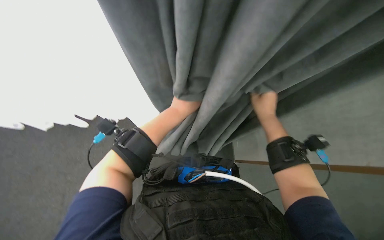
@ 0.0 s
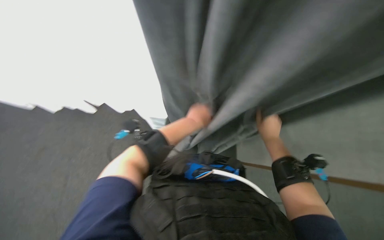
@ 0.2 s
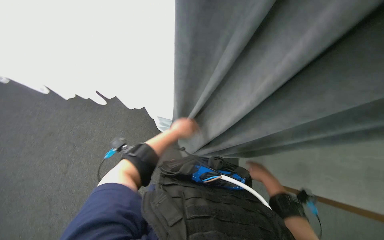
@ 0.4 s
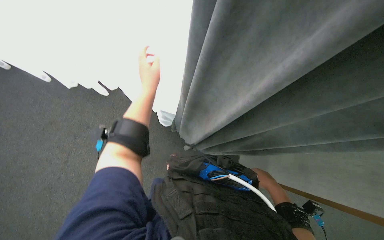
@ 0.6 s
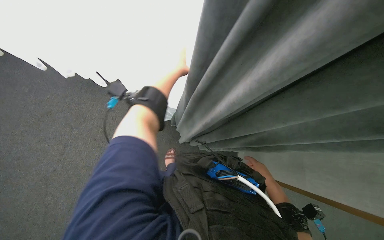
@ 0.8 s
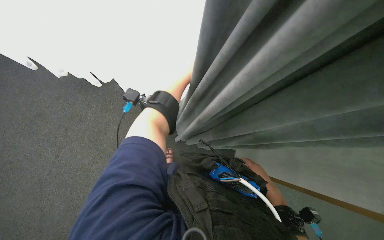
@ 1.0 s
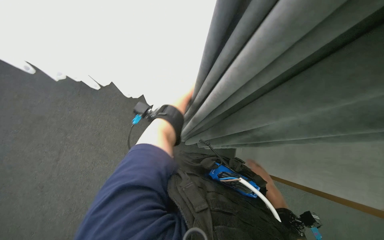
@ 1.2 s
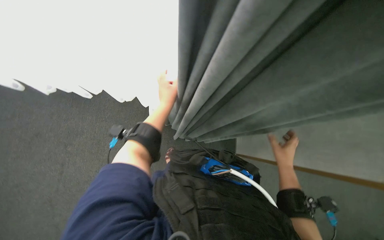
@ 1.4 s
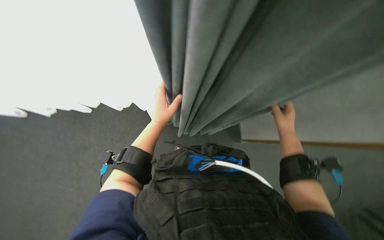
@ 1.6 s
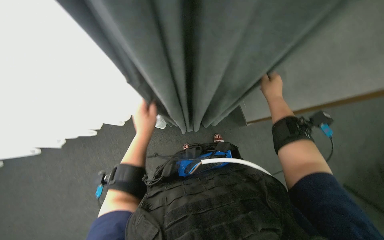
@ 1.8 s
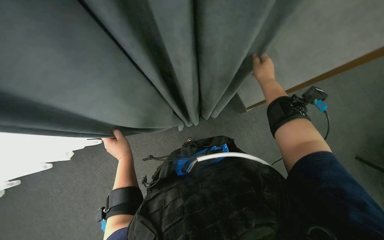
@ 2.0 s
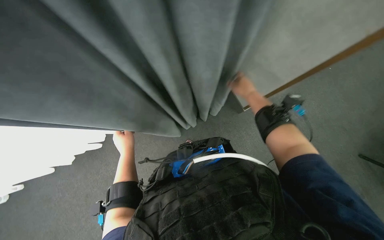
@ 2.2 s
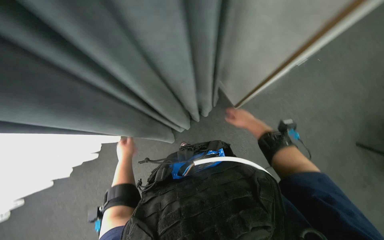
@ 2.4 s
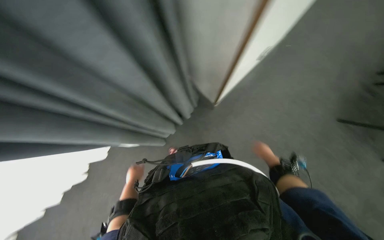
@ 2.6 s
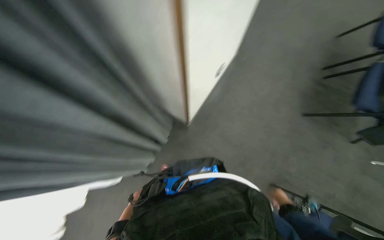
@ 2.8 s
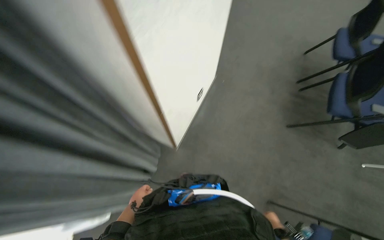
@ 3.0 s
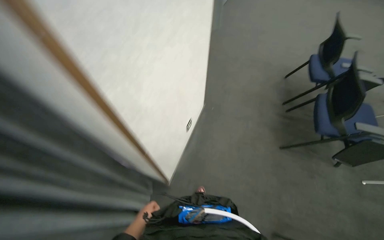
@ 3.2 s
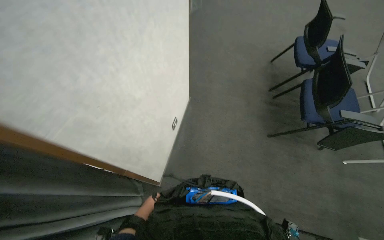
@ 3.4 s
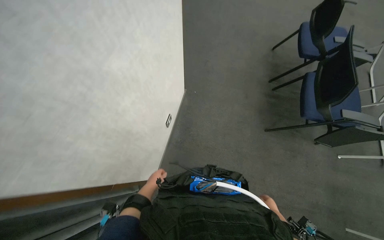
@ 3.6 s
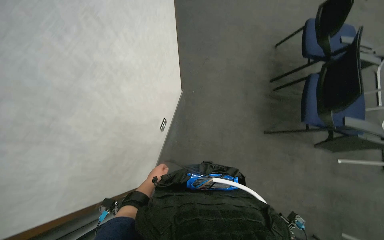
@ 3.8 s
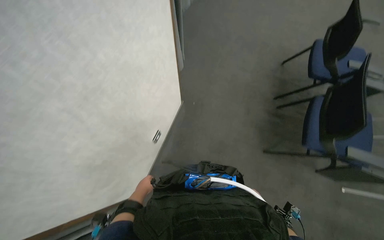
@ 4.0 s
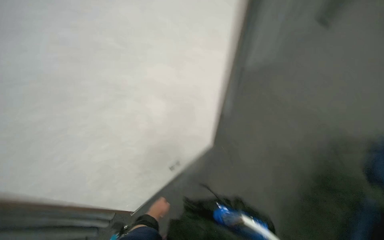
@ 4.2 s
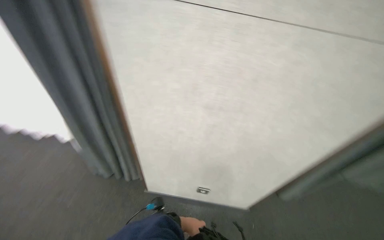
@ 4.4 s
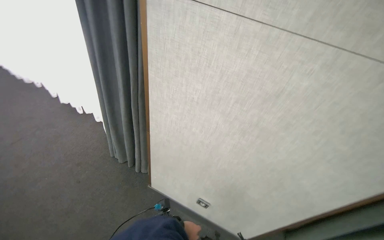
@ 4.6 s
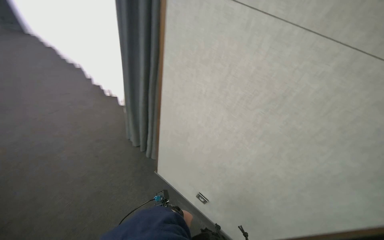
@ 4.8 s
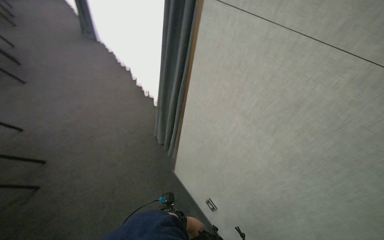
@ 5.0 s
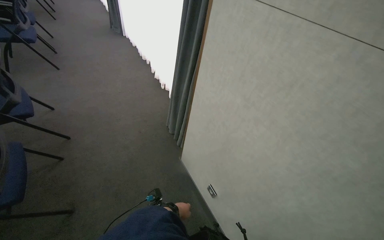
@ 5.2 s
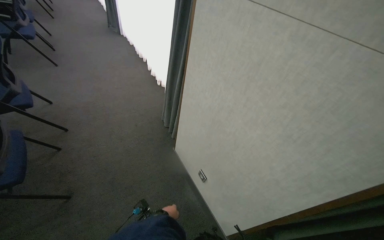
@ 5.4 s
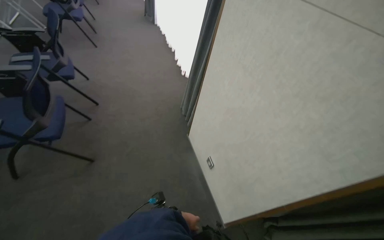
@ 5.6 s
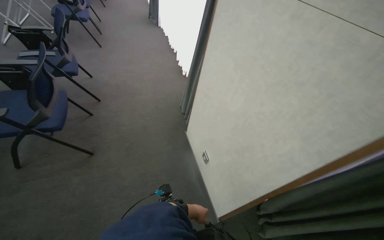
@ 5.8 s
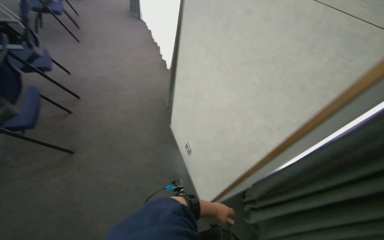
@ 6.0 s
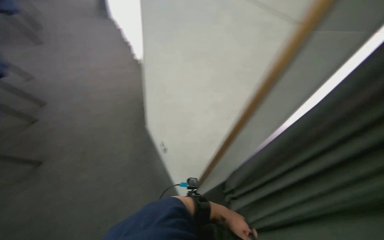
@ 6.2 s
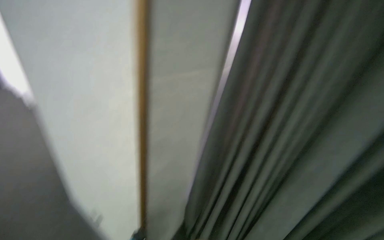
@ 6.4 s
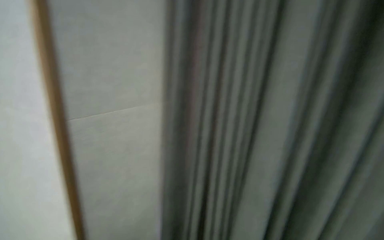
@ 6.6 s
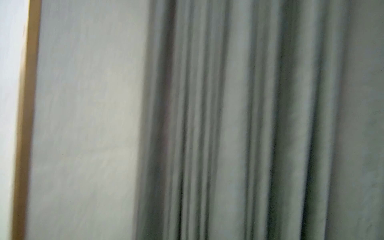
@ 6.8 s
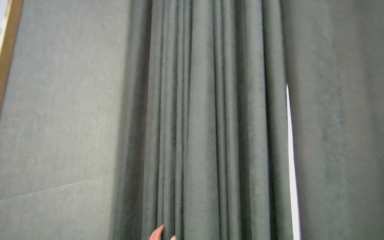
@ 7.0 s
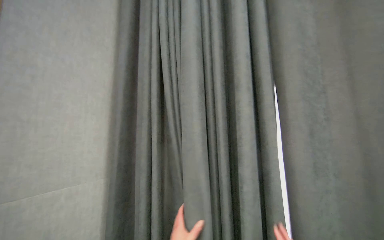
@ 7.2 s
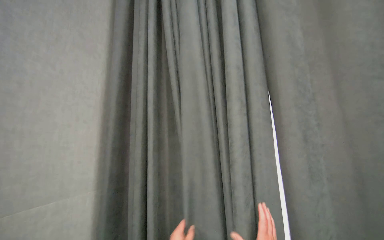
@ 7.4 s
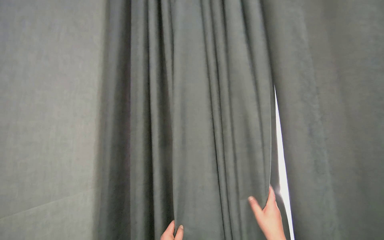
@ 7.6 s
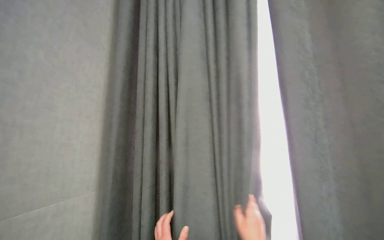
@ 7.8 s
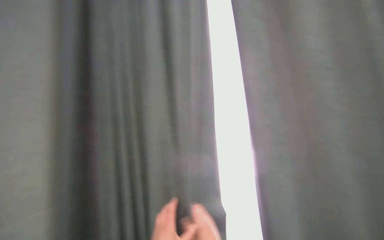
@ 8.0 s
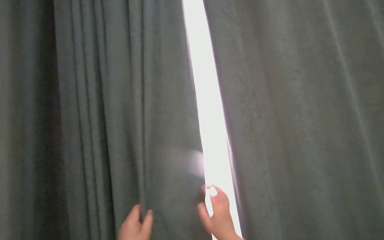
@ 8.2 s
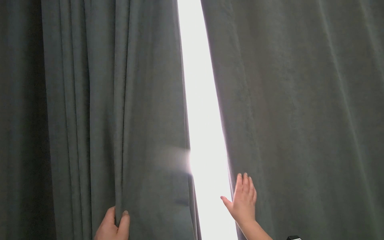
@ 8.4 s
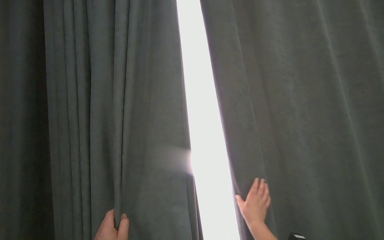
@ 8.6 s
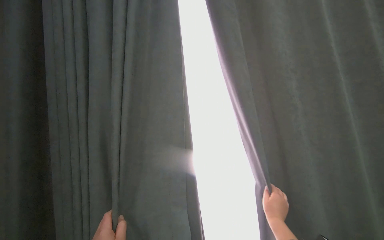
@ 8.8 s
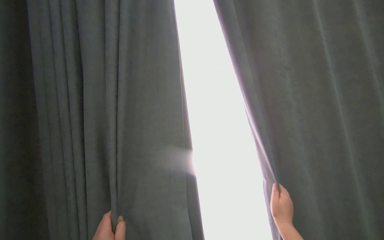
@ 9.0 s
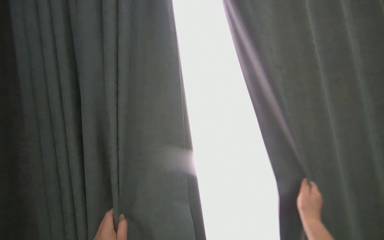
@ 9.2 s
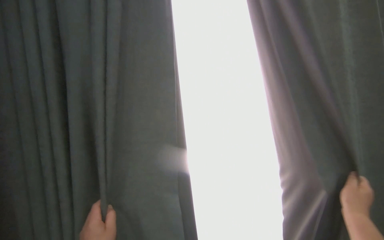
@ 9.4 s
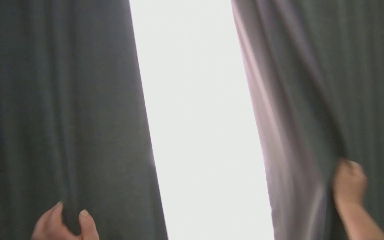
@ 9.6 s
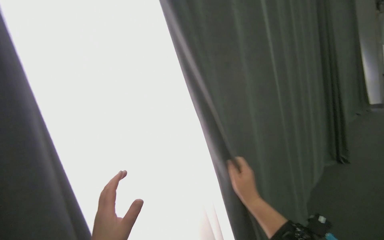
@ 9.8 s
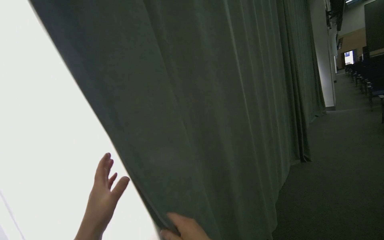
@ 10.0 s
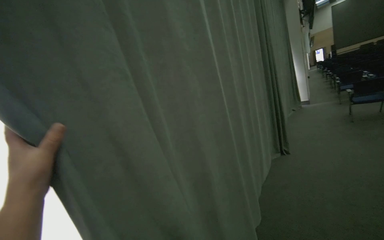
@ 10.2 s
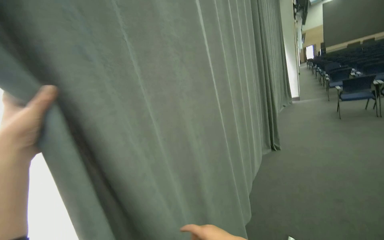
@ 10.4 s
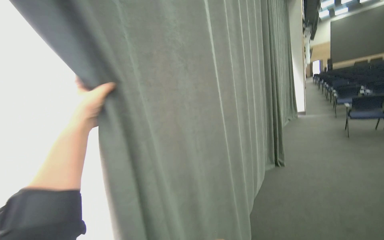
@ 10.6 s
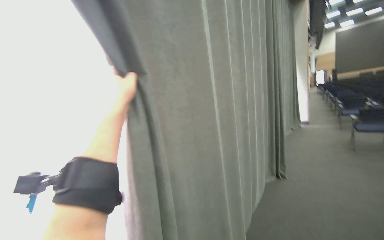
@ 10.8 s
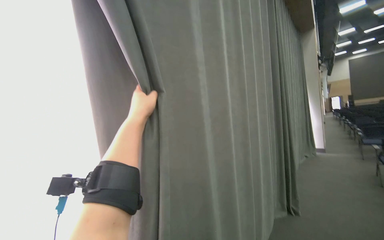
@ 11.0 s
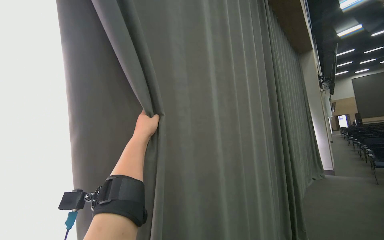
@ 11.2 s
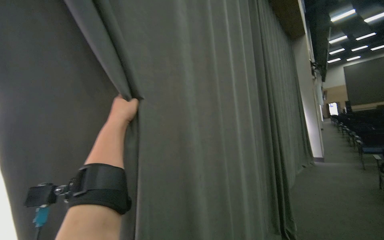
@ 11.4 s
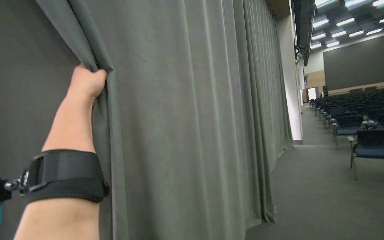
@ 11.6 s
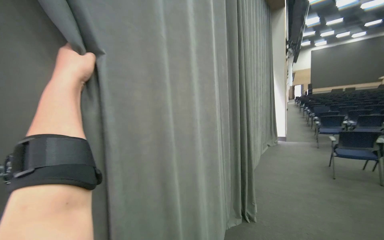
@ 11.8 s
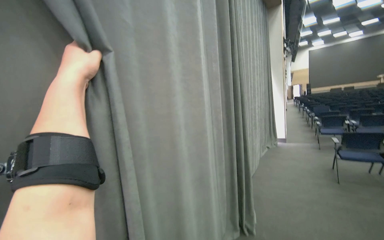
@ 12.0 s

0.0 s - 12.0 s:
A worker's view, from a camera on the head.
Job: organizing items.
The whole recording: Pulling room curtains. The worker pulls and adjusts the grey and white curtains across the window.
0.0 s - 1.6 s: The right hand reaches some 20 cm down the picture, then returns.
1.6 s - 3.0 s: The scene turns roughly 60 degrees counterclockwise in the picture.
3.0 s - 4.4 s: The camera is carried roughly 40 cm. The wearer looks about 45 degrees further to the left. The view tilts roughly 20 degrees upward.
4.4 s - 6.0 s: The camera is carried approximately 70 cm. The head turns to the left by roughly 55 degrees.
6.0 s - 7.6 s: The head rotates approximately 25 degrees to the right.
9.0 s - 10.4 s: The camera sweeps to the right, by roughly 25 degrees.
10.4 s - 12.0 s: The head travels roughly 1 m.

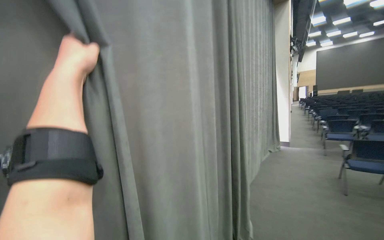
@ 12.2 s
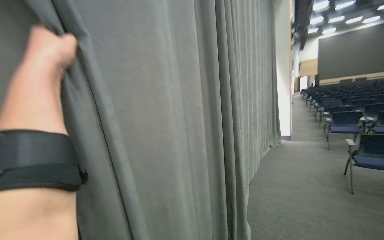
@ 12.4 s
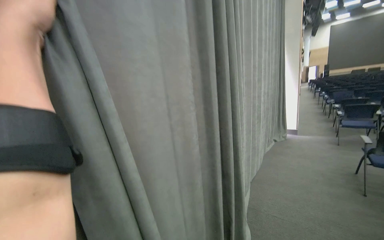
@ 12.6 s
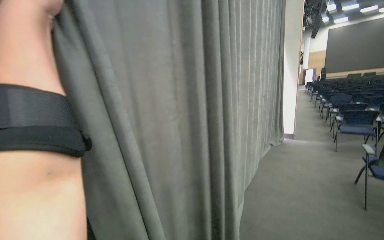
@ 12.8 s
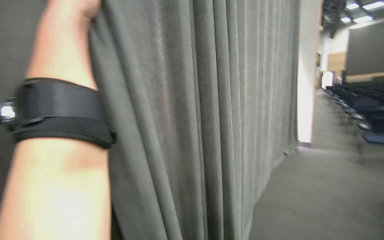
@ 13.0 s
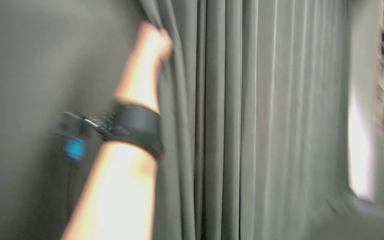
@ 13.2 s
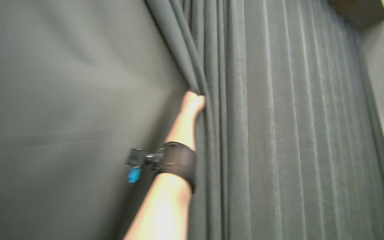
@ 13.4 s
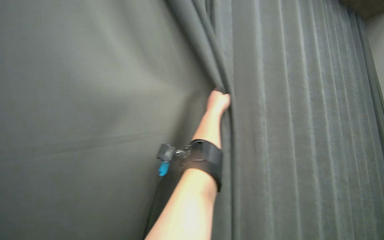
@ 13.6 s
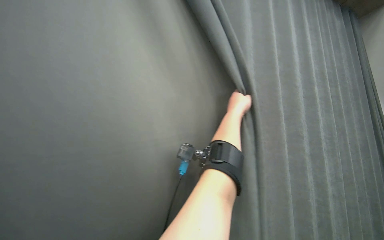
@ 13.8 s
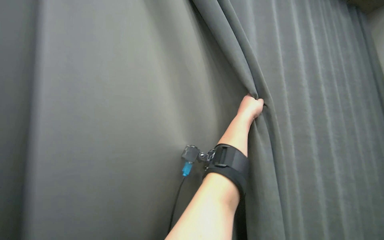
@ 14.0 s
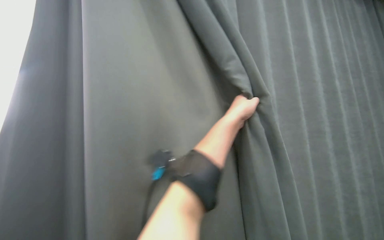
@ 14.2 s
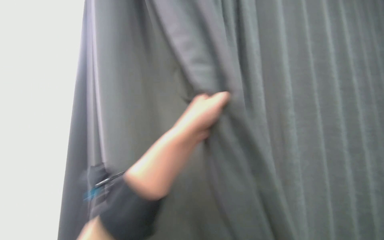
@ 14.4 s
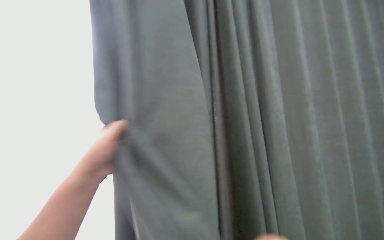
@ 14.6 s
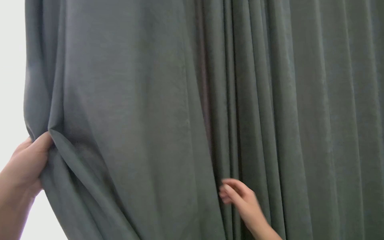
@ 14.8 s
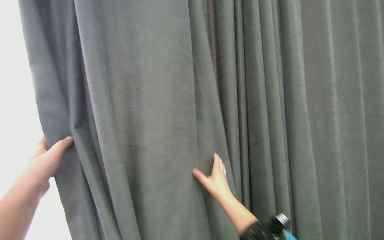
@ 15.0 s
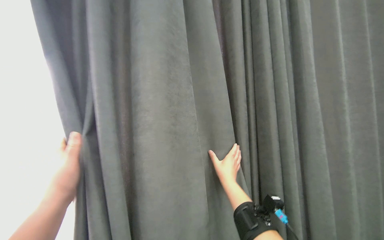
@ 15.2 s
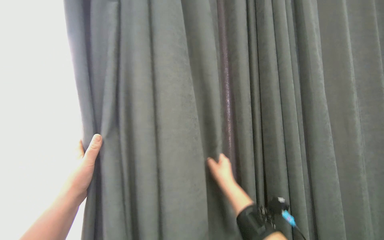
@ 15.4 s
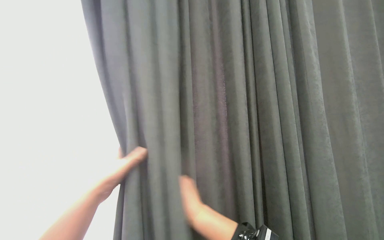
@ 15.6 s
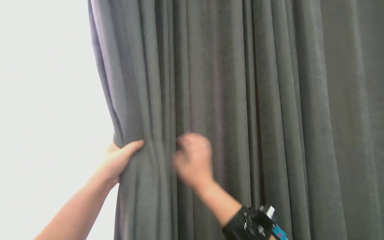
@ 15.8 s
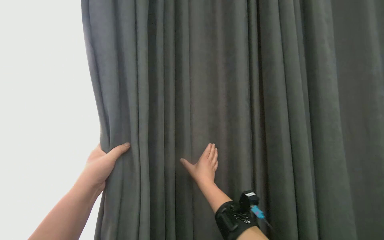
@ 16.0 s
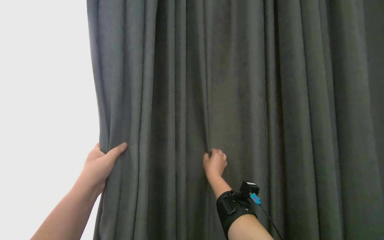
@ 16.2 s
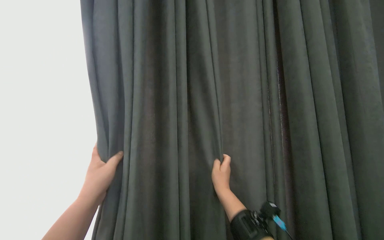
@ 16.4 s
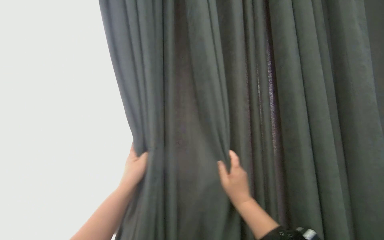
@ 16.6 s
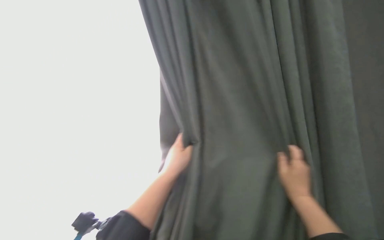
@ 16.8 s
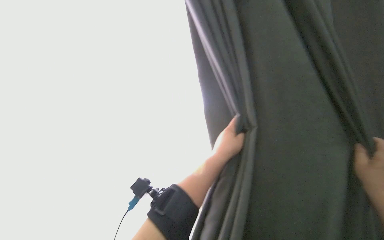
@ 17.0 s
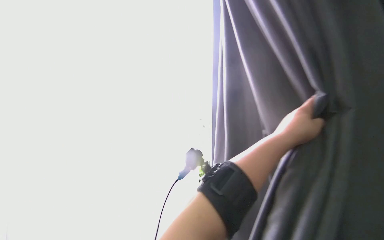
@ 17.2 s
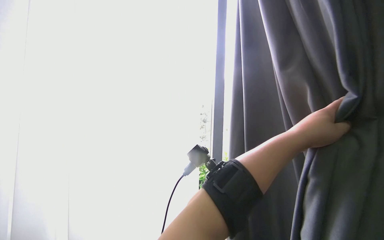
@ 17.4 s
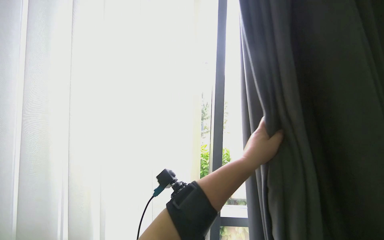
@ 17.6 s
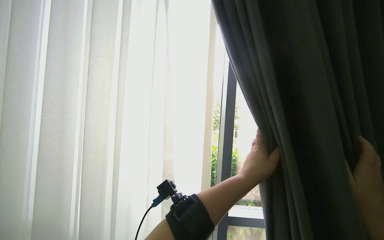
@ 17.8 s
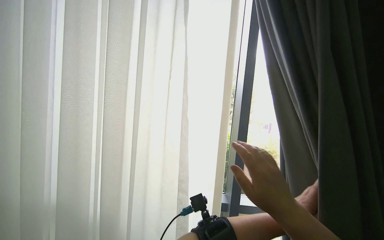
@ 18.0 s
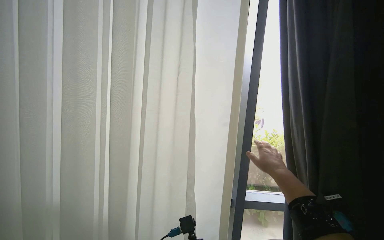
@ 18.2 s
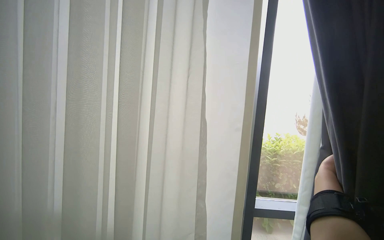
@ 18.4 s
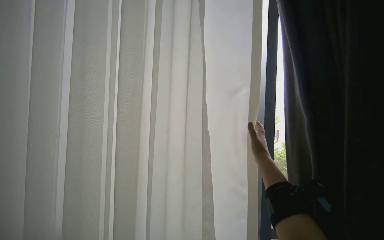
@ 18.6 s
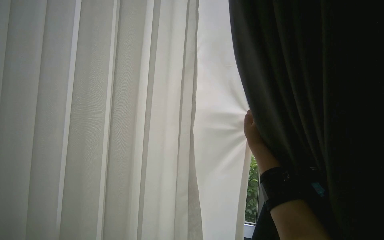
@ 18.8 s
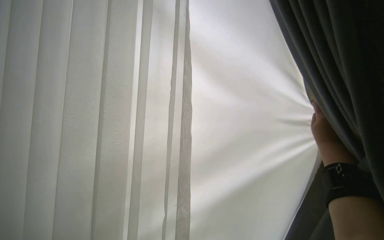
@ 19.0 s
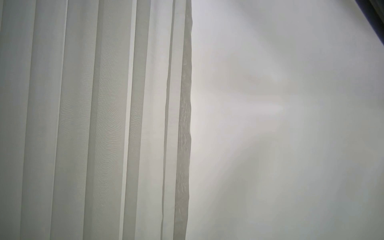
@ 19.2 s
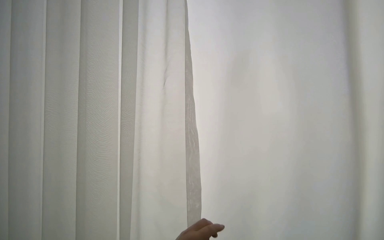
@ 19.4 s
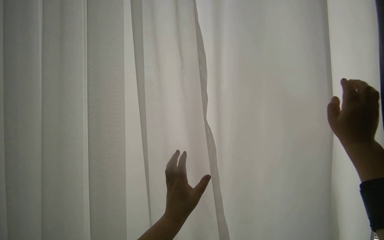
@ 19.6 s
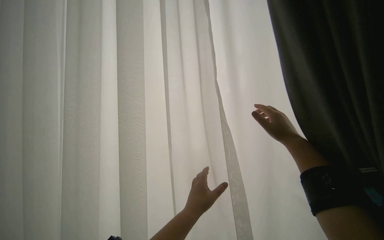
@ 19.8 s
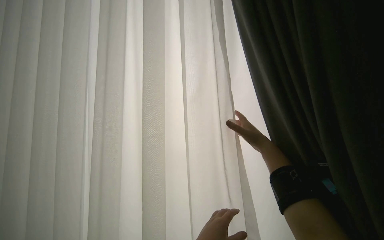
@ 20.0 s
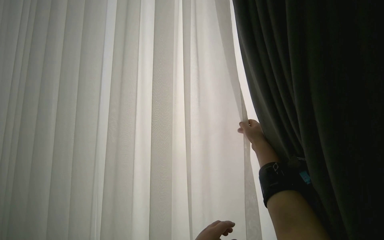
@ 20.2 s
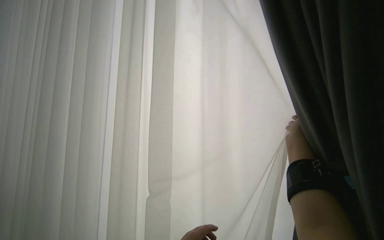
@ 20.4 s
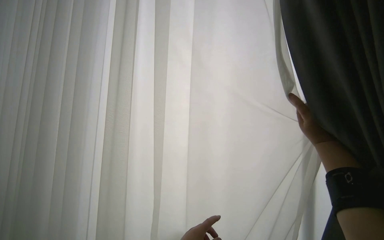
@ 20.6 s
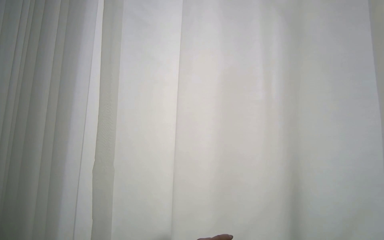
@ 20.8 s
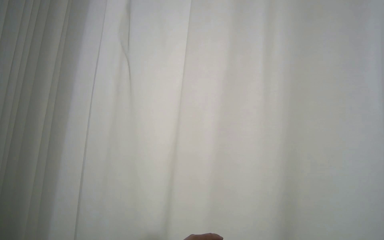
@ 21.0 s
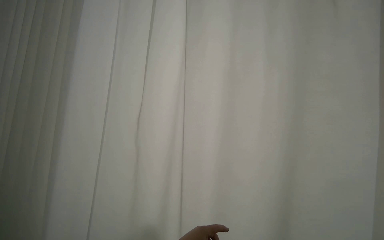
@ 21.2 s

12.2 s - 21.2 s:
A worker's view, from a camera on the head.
Job: organizing items.
The whole recording: Pulling room curtains. The worker pulls and adjusts the grey and white curtains across the window.
13.8 s - 15.2 s: The left hand goes approximately 80 cm to the left.
15.2 s - 16.6 s: The view swings about 25 degrees to the left. The left hand heads to the right, covering roughly 15 cm.
16.6 s - 18.2 s: The view swings some 45 degrees to the left. The wearer looks roughly 15 degrees further upward.
